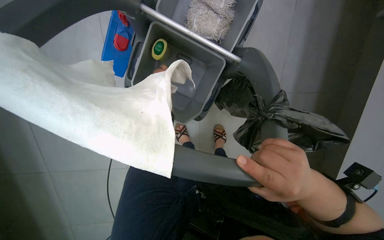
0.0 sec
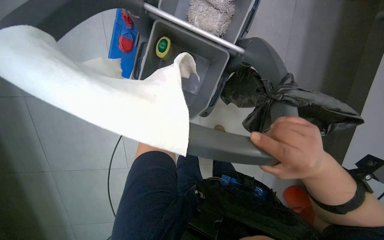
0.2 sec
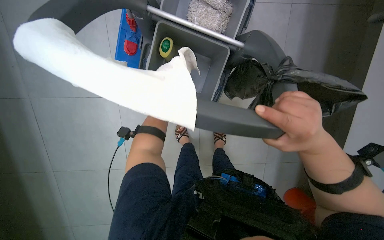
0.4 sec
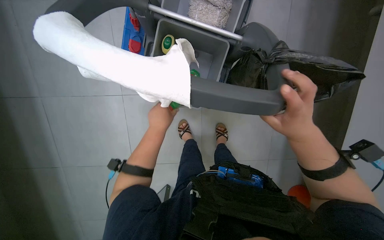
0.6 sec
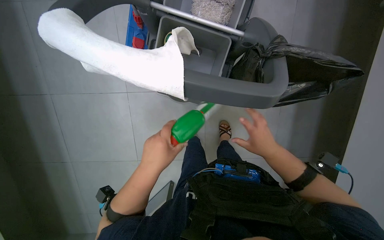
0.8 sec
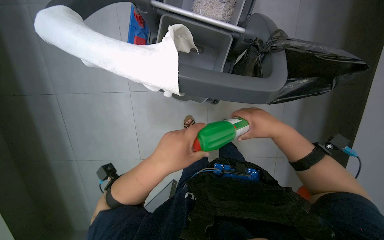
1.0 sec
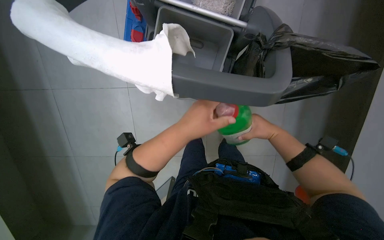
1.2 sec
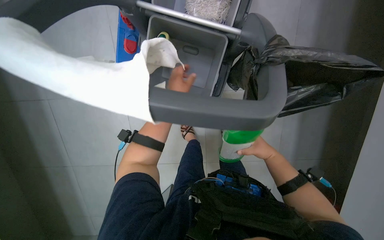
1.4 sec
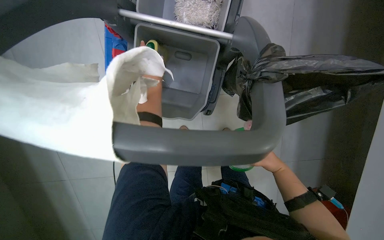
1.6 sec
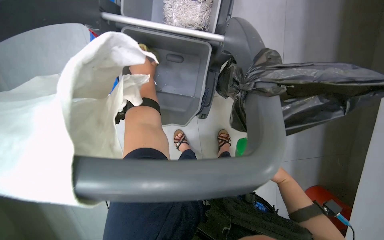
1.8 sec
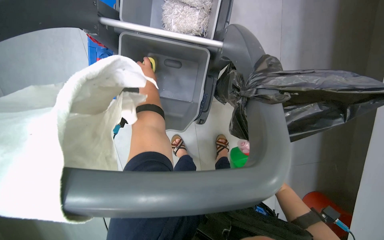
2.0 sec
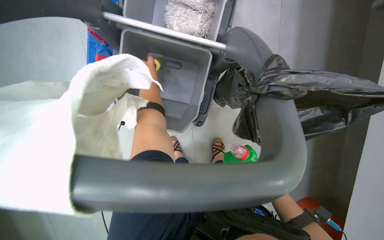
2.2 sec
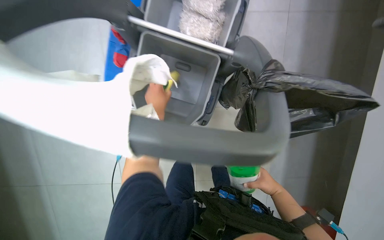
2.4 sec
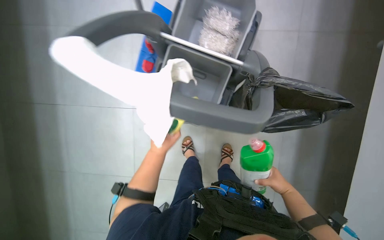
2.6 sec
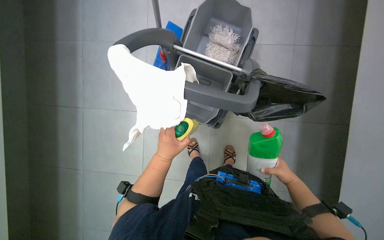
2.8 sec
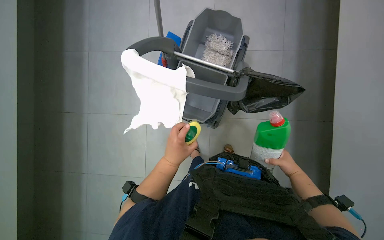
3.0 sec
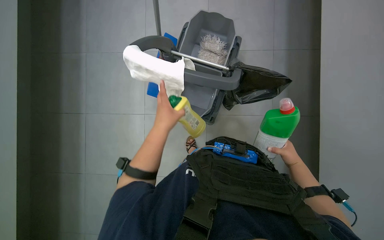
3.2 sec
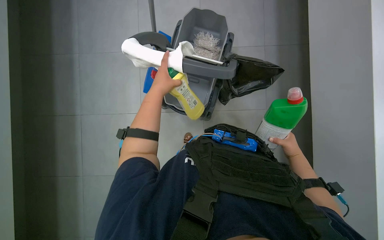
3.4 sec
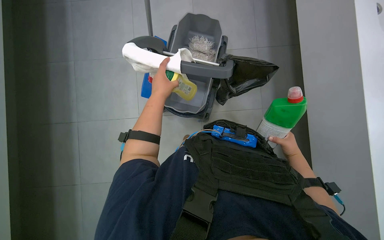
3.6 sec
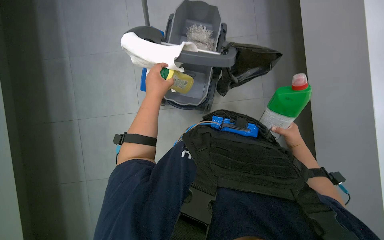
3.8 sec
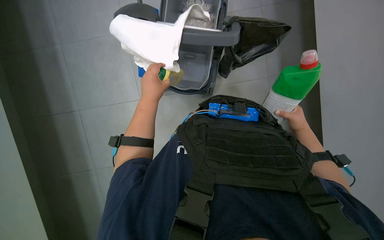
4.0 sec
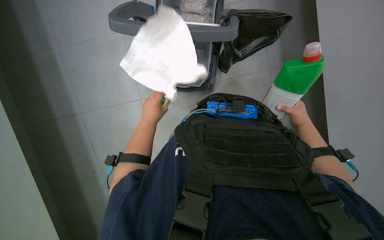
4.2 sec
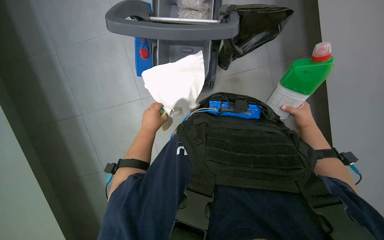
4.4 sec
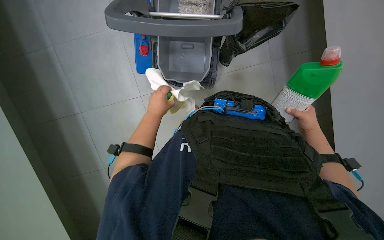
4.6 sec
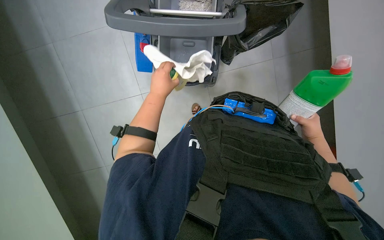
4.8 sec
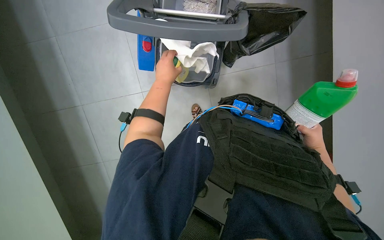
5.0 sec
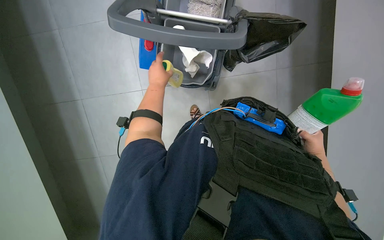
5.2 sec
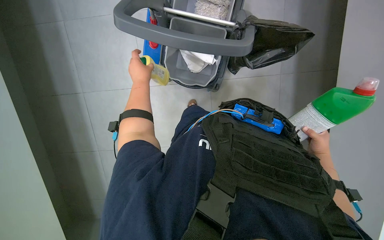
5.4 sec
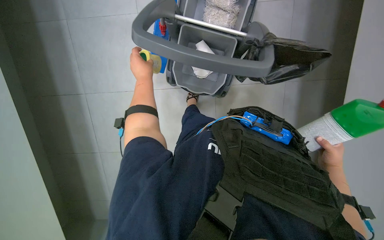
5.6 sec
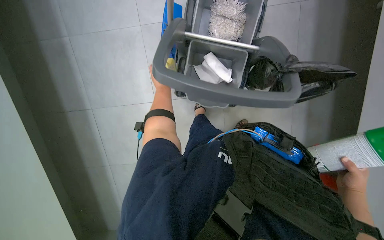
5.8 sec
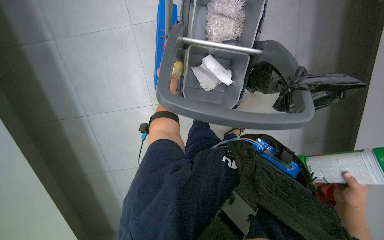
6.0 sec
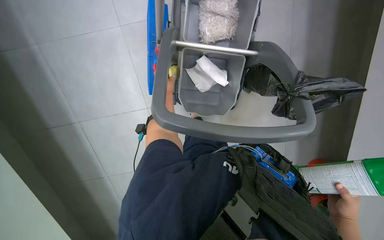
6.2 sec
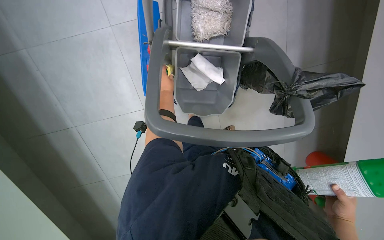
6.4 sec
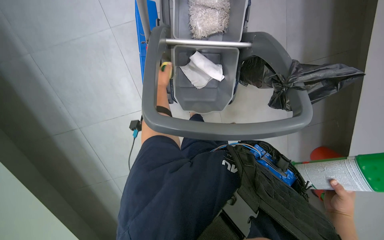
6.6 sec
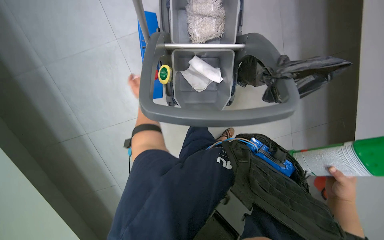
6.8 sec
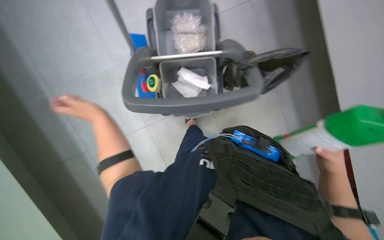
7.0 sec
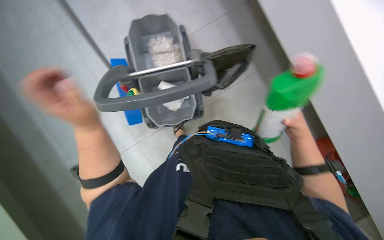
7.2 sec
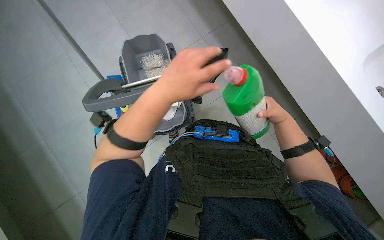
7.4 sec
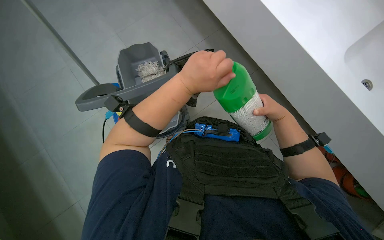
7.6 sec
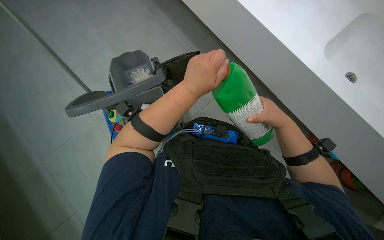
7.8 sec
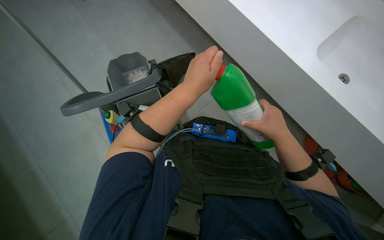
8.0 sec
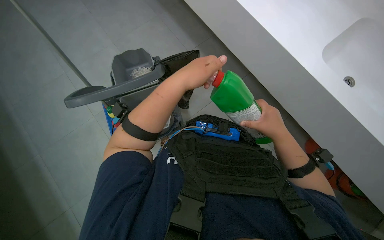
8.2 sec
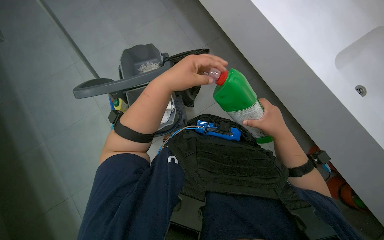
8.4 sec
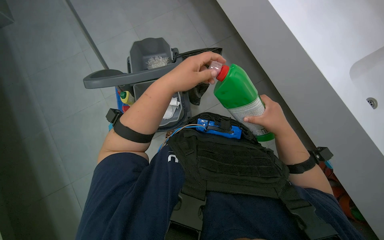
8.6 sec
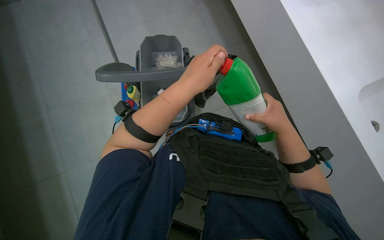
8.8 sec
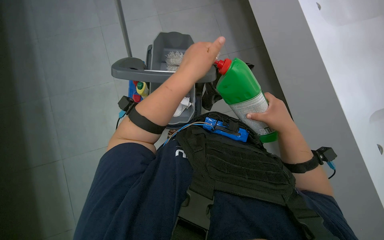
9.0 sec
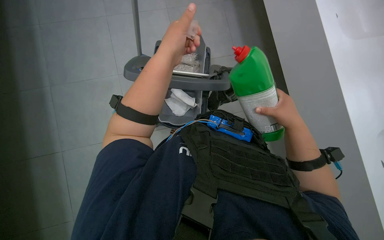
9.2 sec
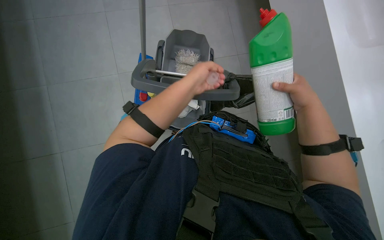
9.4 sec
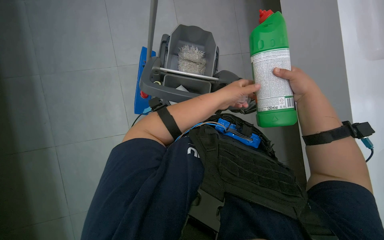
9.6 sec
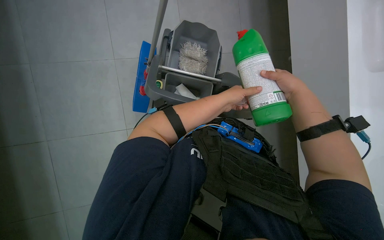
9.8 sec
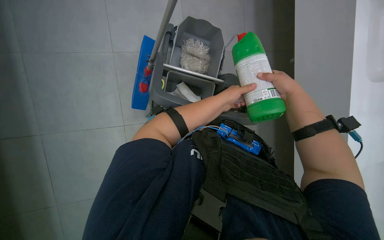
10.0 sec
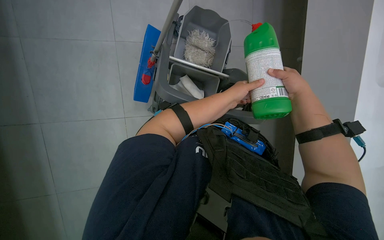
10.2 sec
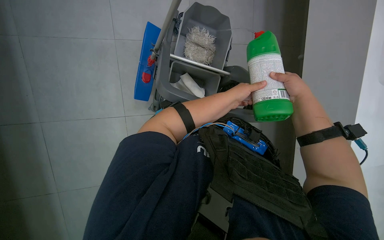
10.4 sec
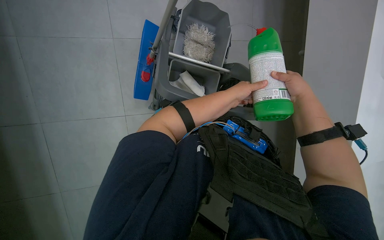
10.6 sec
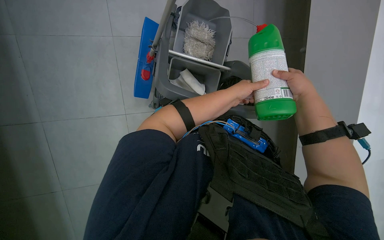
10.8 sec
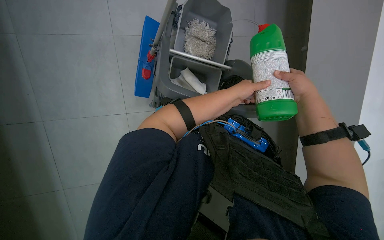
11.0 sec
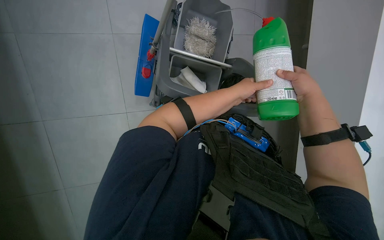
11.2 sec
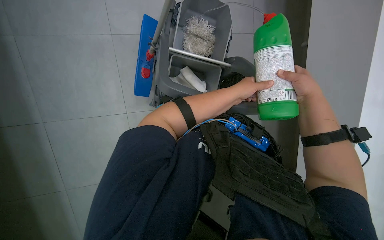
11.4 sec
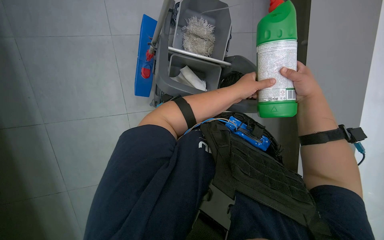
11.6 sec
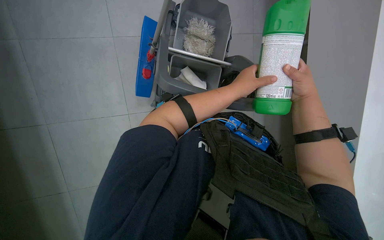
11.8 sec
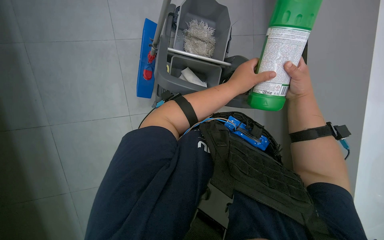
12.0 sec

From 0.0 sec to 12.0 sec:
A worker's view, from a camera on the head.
Job: preparing cleaning supplies.
The whole recording: Preparing cleaning supplies and solutions. The worker organizes items on the cleaning cart, handles various bottles, sprays a cloth, and places a bucket in the sink.
From 0.0 sec to 1.6 sec: The right hand goes about 25 cm farther from the camera.
From 1.6 sec to 3.0 sec: The view tips upward by approximately 20 degrees. The right hand travels down the picture and back again, approximately 15 cm each way.
From 3.0 sec to 4.4 sec: The left hand moves to the left, approximately 10 cm.
From 4.4 sec to 6.0 sec: The left hand travels up the picture and nearer to the camera by some 15 cm.
From 6.0 sec to 7.6 sec: The camera pitches upward, by approximately 20 degrees.
From 9.0 sec to 10.4 sec: The left hand moves farther from the camera, about 20 cm. Meanwhile the right hand goes about 15 cm up the picture and farther from the camera.
From 10.4 sec to 12.0 sec: The left hand travels nearer to the camera by roughly 10 cm.

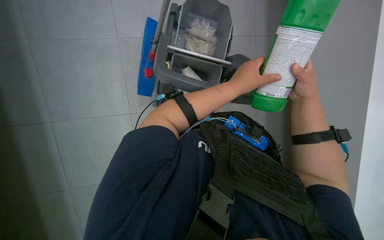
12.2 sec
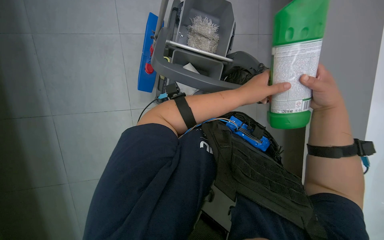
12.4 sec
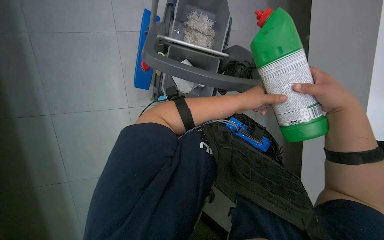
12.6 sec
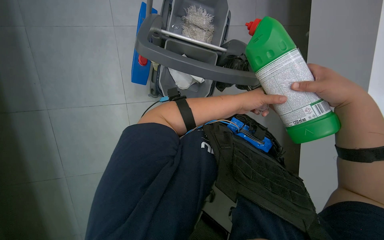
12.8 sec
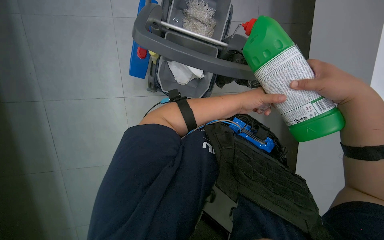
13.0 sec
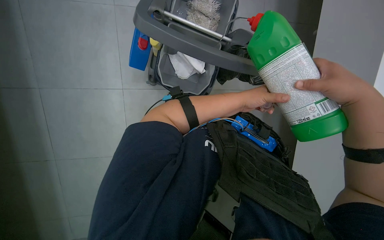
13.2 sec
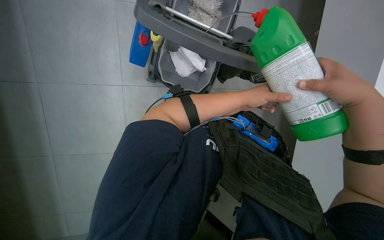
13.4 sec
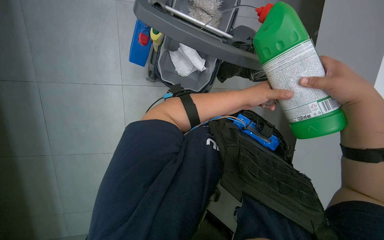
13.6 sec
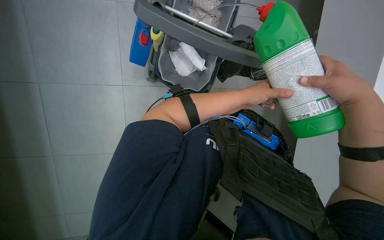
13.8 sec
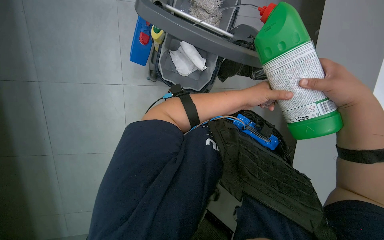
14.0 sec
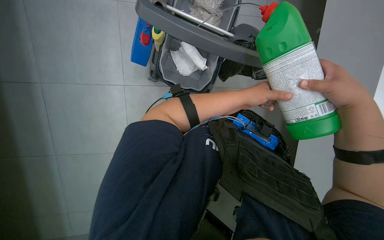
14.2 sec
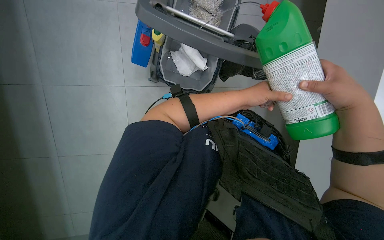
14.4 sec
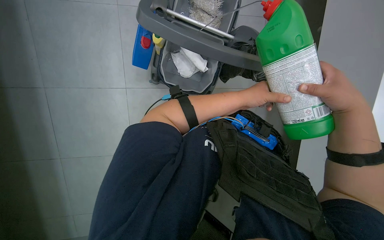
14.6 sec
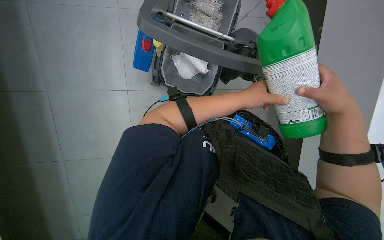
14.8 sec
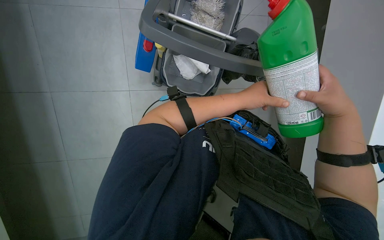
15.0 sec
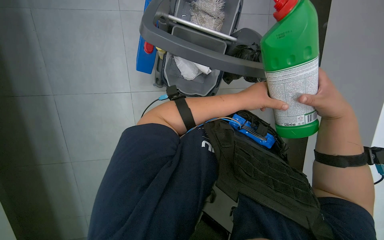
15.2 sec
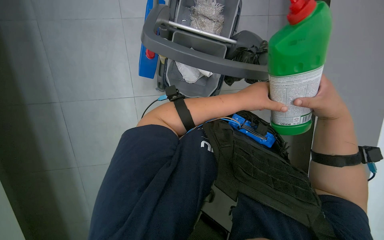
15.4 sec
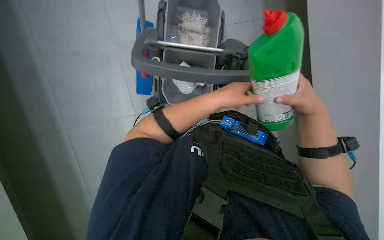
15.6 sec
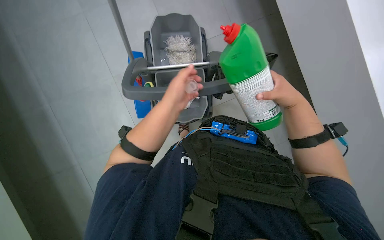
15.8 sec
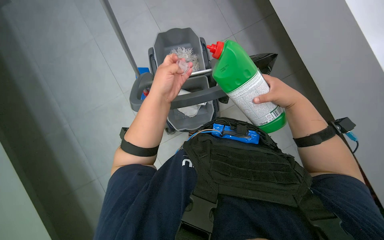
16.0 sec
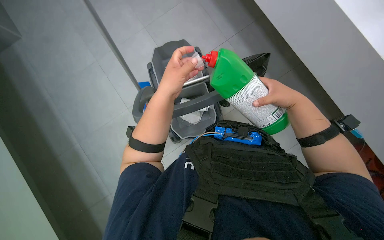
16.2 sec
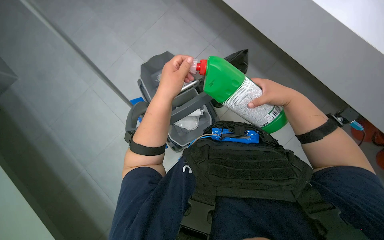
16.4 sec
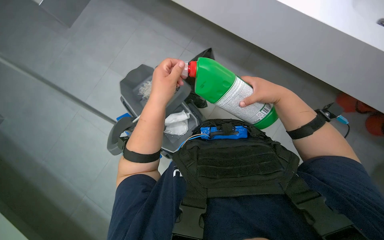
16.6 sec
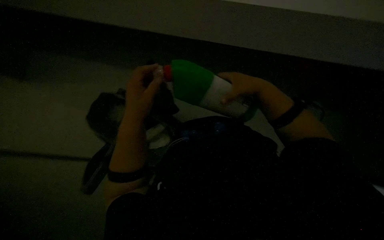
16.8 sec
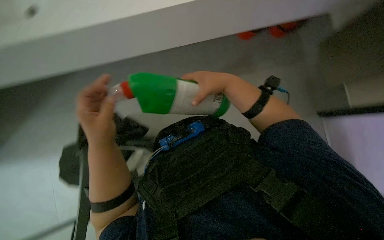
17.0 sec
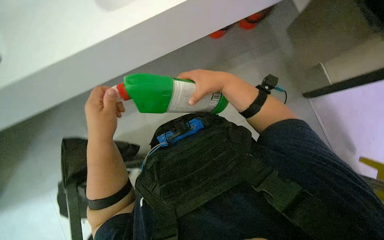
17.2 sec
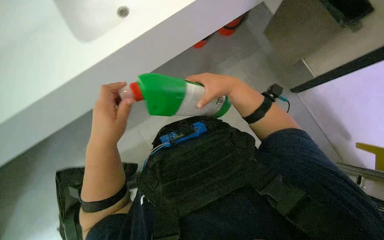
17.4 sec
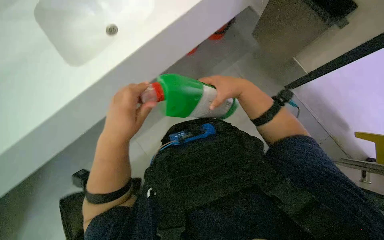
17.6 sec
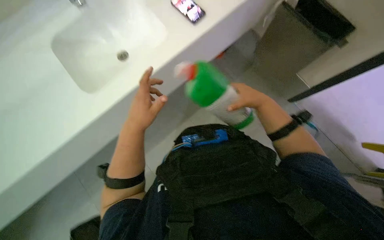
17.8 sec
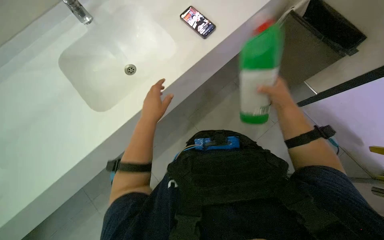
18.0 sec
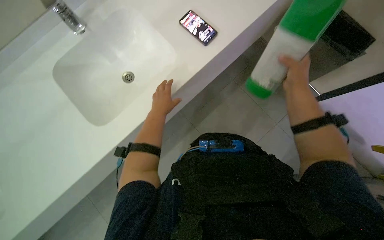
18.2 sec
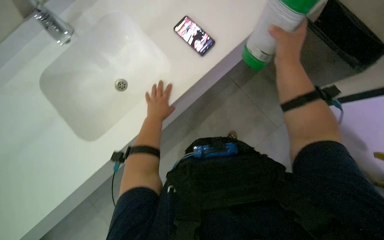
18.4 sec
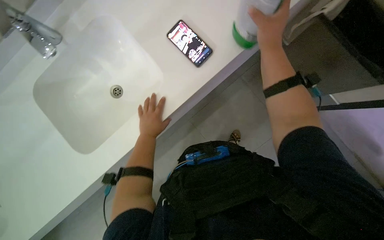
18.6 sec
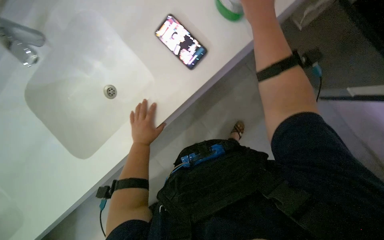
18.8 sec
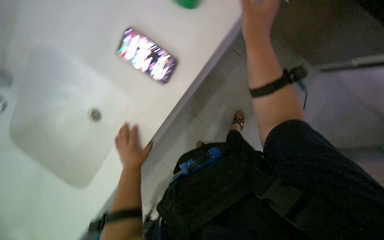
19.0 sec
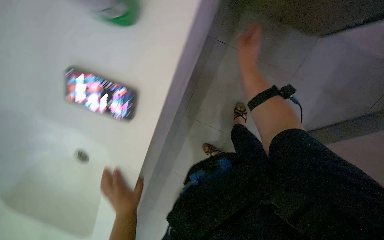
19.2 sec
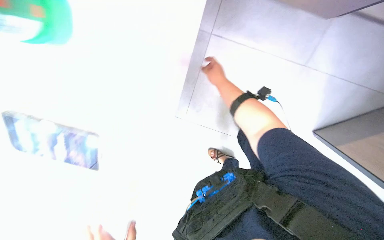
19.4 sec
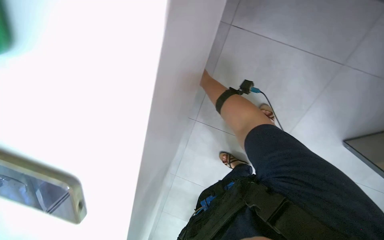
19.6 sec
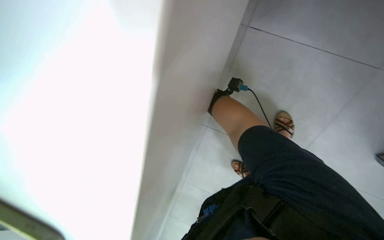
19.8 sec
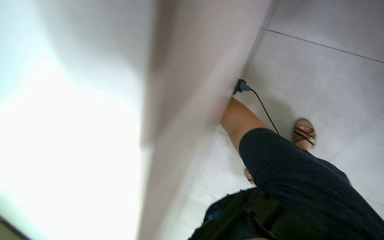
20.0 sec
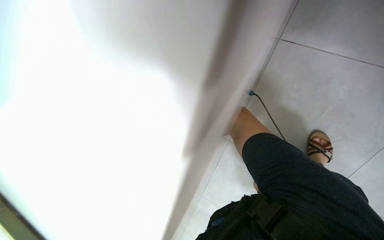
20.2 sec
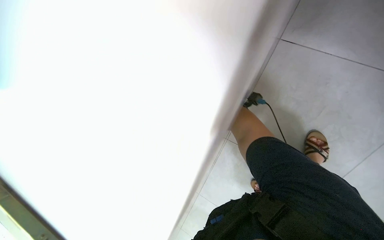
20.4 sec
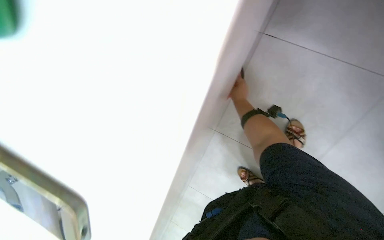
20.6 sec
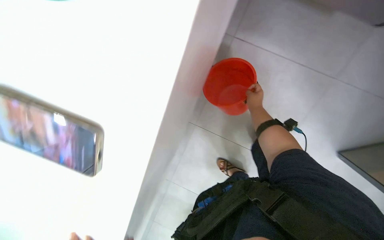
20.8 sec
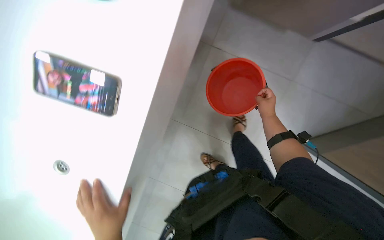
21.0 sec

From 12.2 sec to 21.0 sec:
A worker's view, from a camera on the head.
Job: preparing cleaning supplies.
The whole recording: Preparing cleaning supplies and solutions. The worker organizes items on the cleaning cart, handles various bottles, sprays a cloth, and places a bucket in the sink.
From 12.2 sec to 13.6 sec: The right hand goes some 15 cm nearer to the camera.
From 13.6 sec to 15.2 sec: The hands are busy where they are.
From 15.2 sec to 16.6 sec: The view tilts approximately 20 degrees upward. The scene turns approximately 30 degrees counterclockwise in the picture. The left hand shifts roughly 20 cm nearer to the camera and to the left.
From 18.0 sec to 19.6 sec: The camera travels about 40 cm. The view tips downward by roughly 20 degrees. Everything in view rotates roughly 25 degrees counterclockwise.
From 19.6 sec to 21.0 sec: The wearer looks some 15 degrees further to the right.
